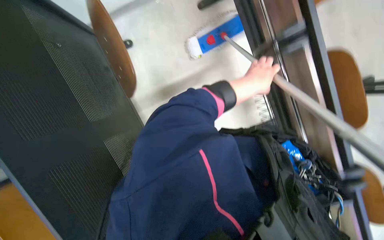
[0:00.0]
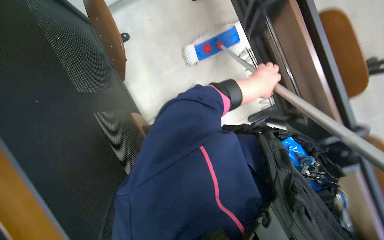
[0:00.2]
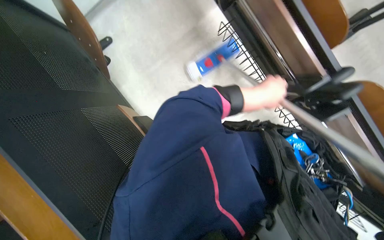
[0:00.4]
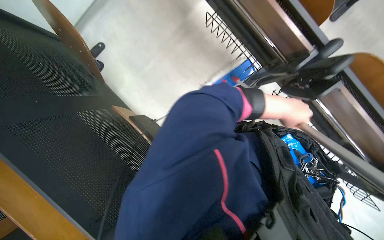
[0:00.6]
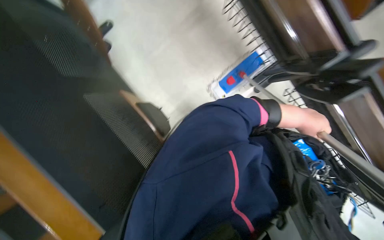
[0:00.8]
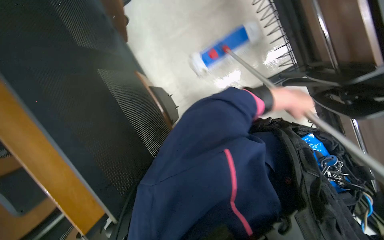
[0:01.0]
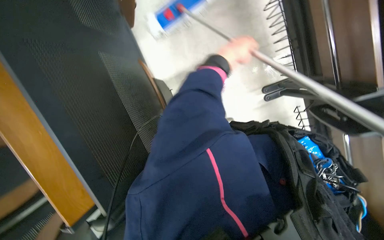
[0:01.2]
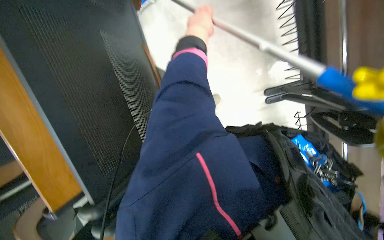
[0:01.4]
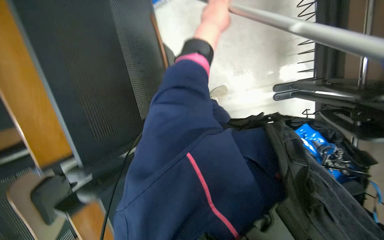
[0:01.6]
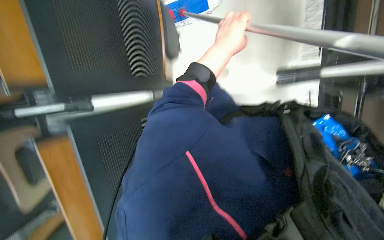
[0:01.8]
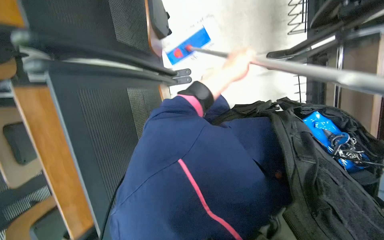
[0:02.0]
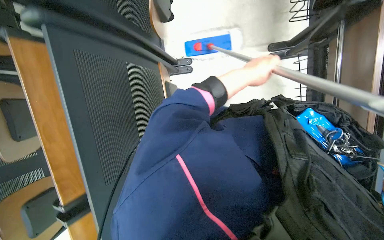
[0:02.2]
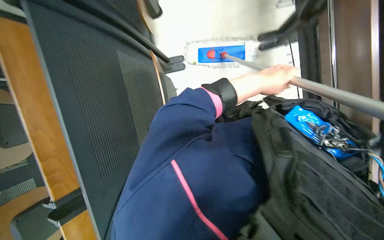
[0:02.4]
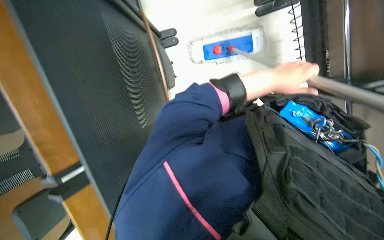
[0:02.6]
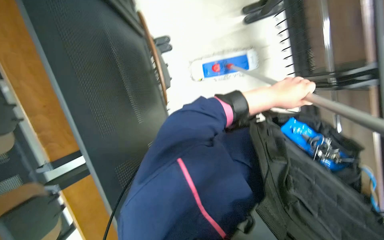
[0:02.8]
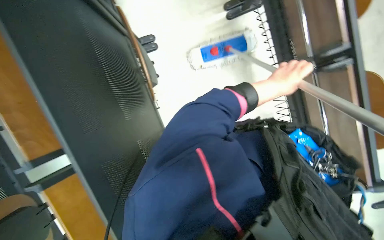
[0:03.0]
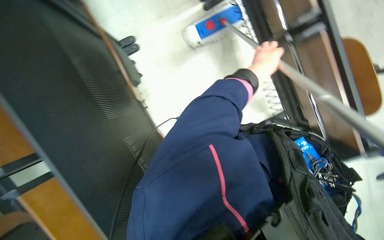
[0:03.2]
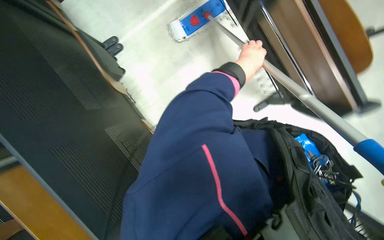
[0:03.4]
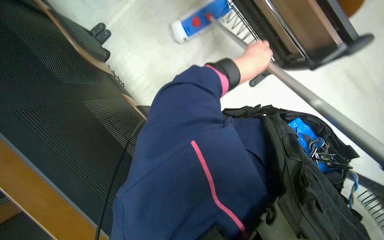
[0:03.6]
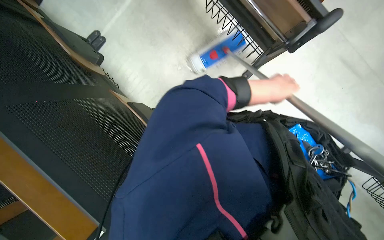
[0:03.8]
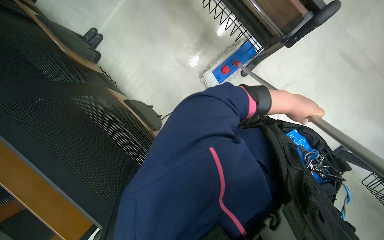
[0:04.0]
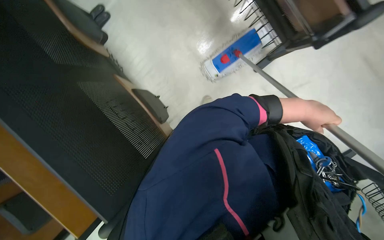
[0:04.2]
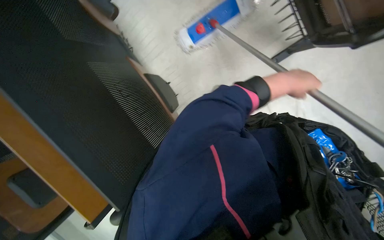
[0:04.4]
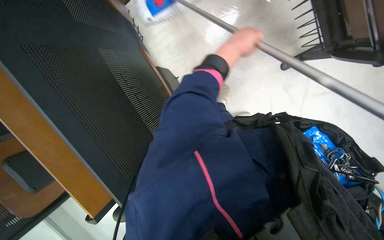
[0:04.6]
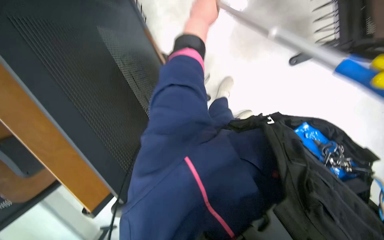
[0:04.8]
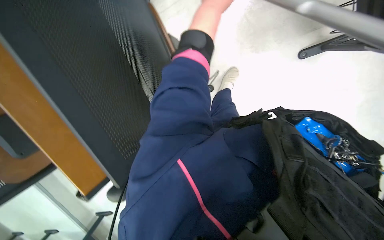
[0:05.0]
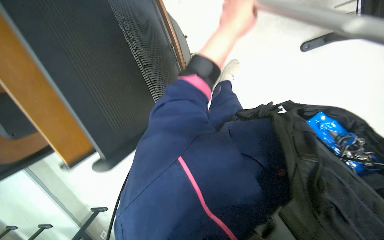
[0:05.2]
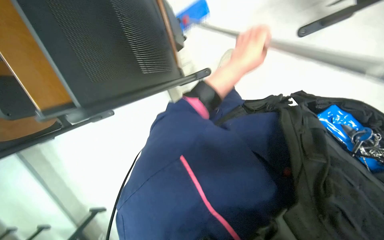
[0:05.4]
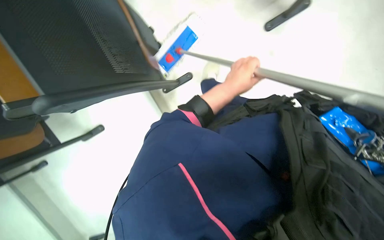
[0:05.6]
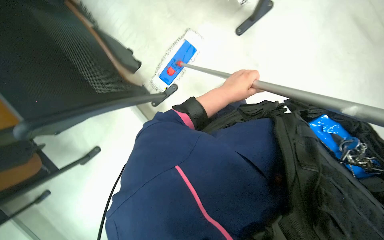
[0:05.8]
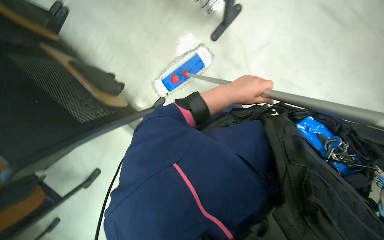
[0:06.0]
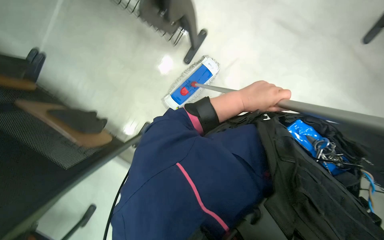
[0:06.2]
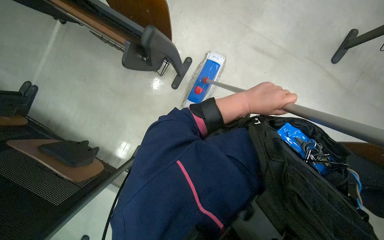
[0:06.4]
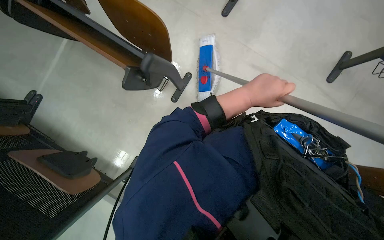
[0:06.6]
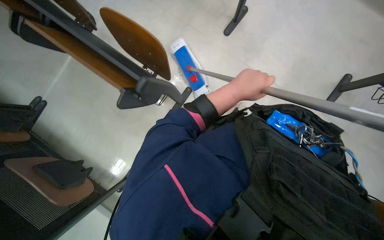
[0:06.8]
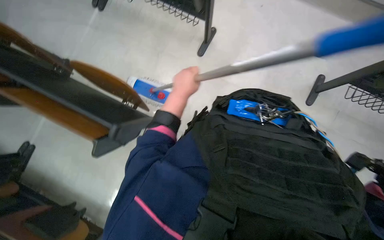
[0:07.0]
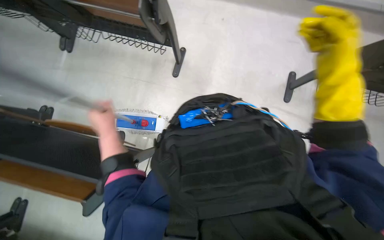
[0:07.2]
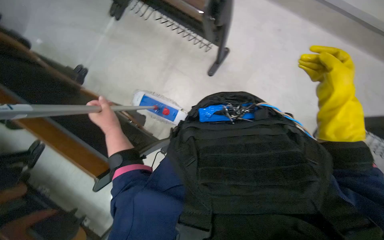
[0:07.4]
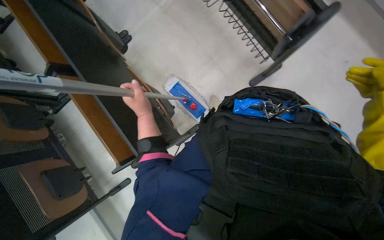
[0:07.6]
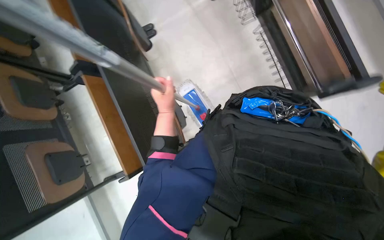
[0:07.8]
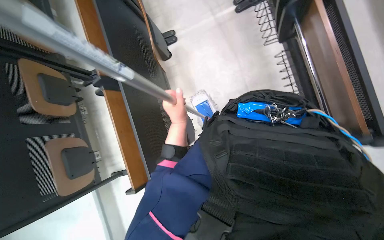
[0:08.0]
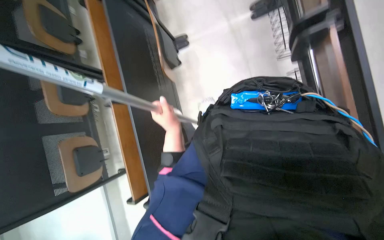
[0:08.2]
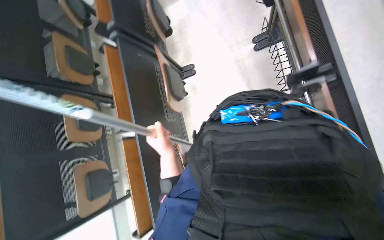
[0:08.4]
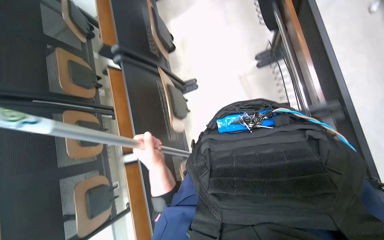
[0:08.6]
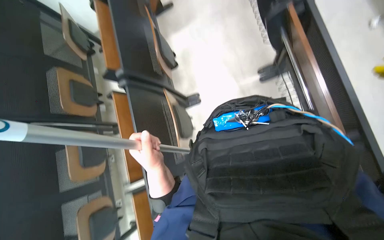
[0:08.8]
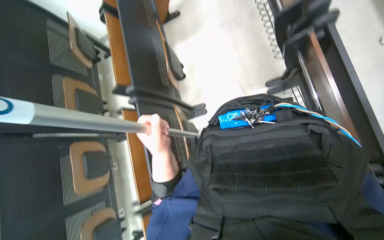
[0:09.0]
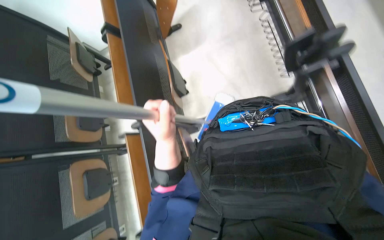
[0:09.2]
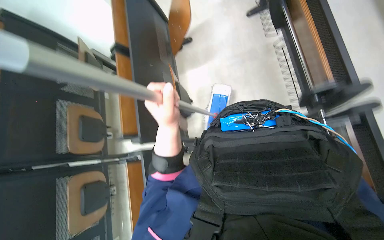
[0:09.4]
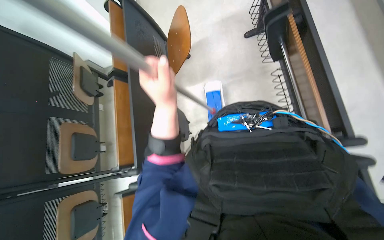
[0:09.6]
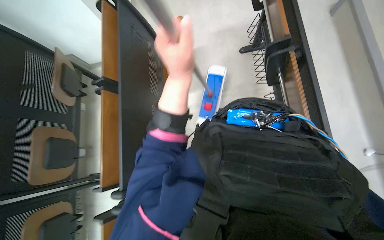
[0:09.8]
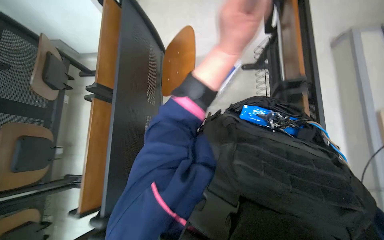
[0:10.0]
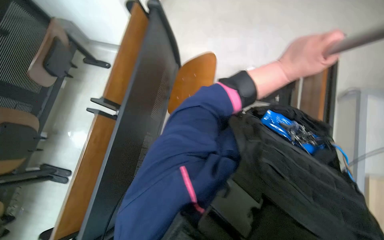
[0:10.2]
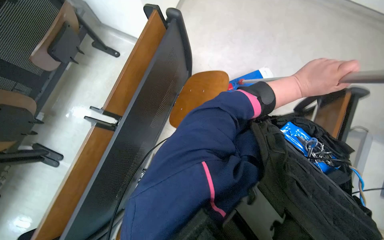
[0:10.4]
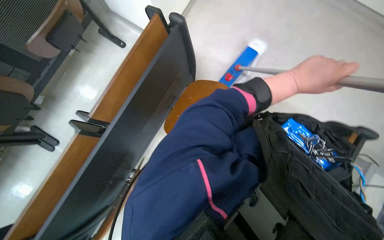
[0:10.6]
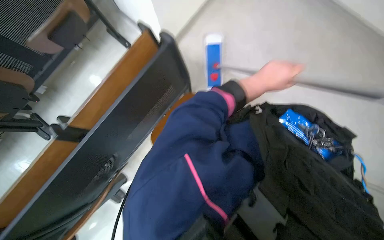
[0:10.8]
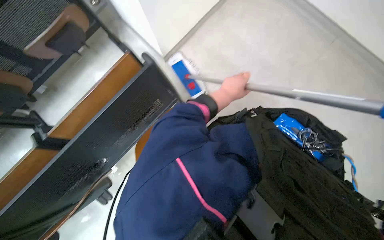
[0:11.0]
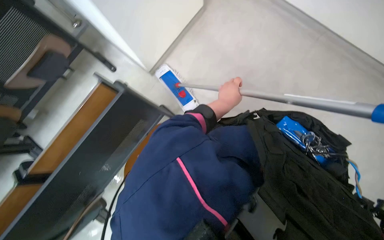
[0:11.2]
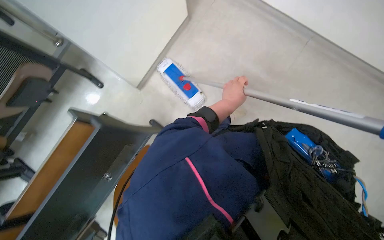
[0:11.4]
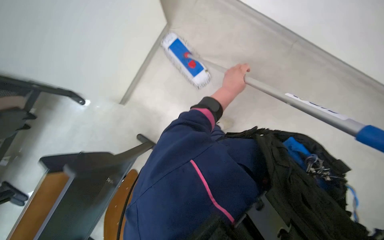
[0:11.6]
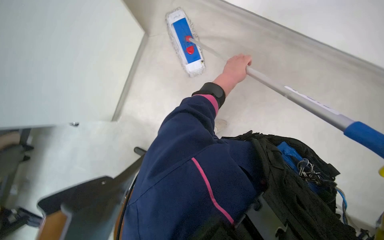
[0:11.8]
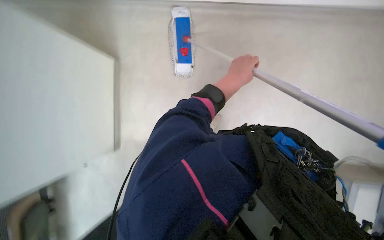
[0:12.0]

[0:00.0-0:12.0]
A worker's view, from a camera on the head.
Job: mopping floor.
The whole recording: Scrubbing floor with mop. The worker scrubs the floor using the mop with a brush head.
0:00.0 to 0:01.6: The scene rotates clockwise by roughly 30 degrees.
0:03.0 to 0:04.4: The left hand travels to the left and back again, approximately 5 cm each way.
0:04.4 to 0:06.0: The left hand moves to the left, some 20 cm, and travels up the picture and back again, roughly 20 cm each way.
0:06.0 to 0:07.6: The left hand is displaced to the left and farther from the camera by some 25 cm.
0:07.6 to 0:09.0: The head travels about 60 cm. The head rotates roughly 25 degrees to the left.
0:09.0 to 0:10.4: The wearer moves some 80 cm. Everything in view rotates about 25 degrees clockwise.
0:10.4 to 0:12.0: The camera is carried roughly 60 cm.

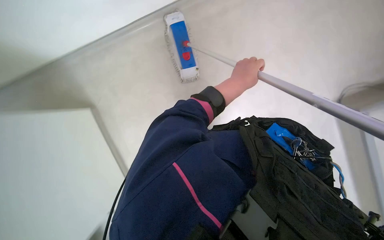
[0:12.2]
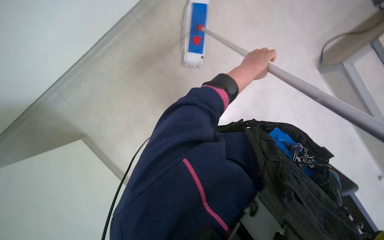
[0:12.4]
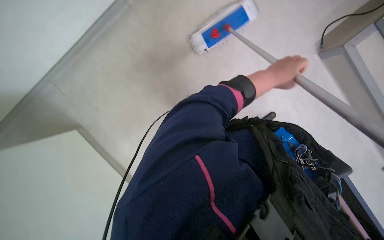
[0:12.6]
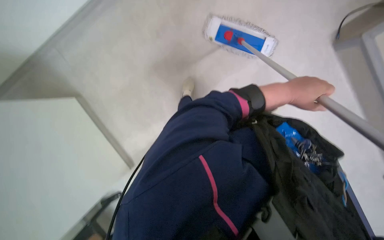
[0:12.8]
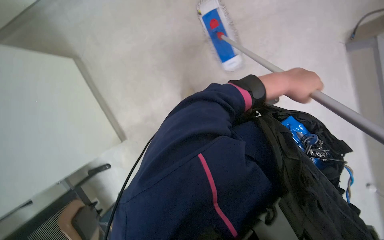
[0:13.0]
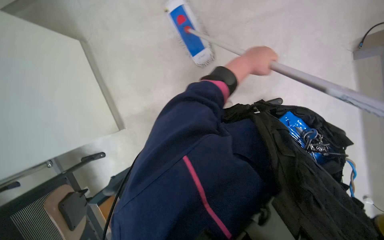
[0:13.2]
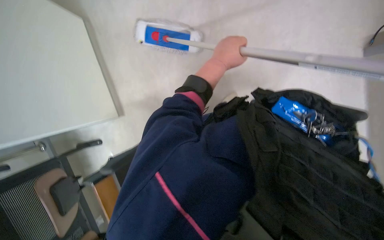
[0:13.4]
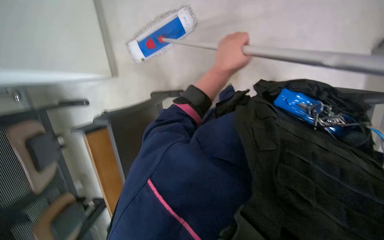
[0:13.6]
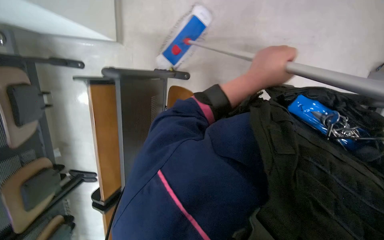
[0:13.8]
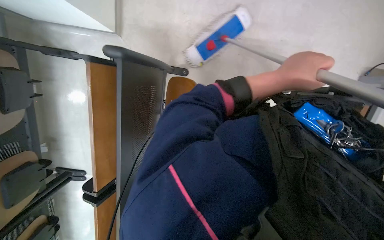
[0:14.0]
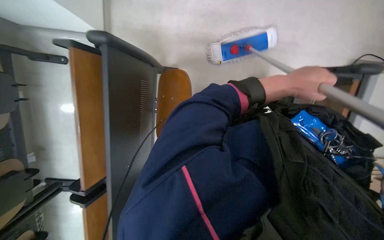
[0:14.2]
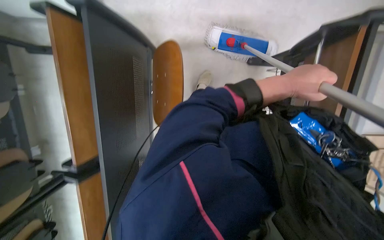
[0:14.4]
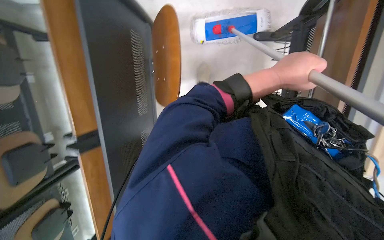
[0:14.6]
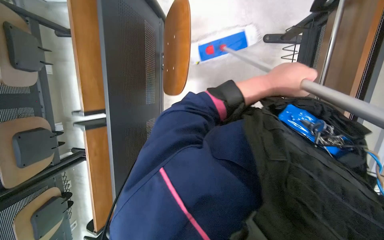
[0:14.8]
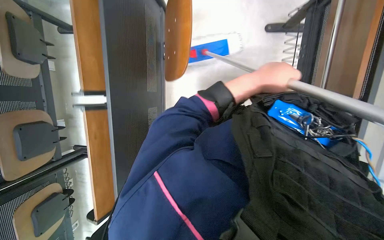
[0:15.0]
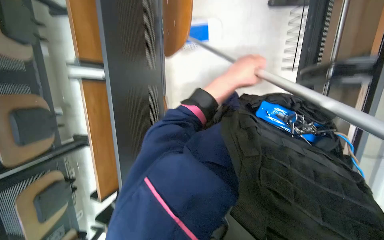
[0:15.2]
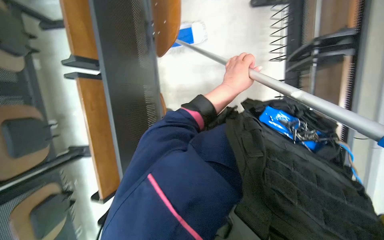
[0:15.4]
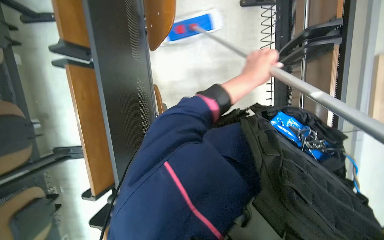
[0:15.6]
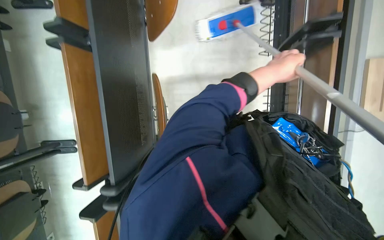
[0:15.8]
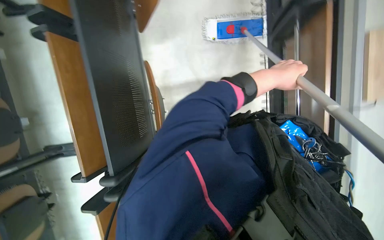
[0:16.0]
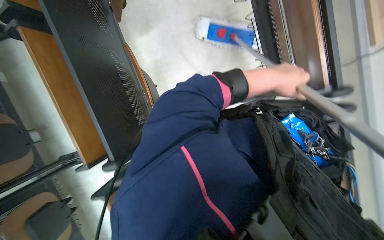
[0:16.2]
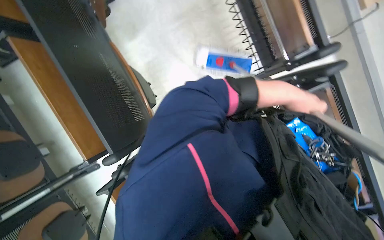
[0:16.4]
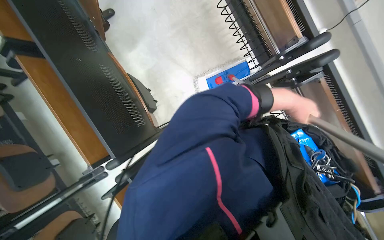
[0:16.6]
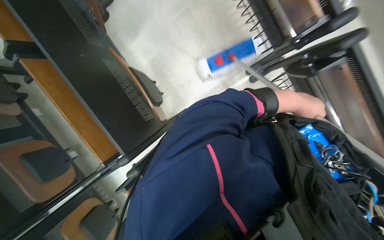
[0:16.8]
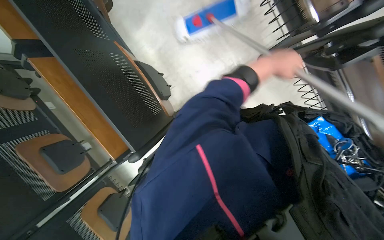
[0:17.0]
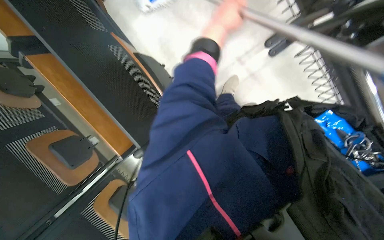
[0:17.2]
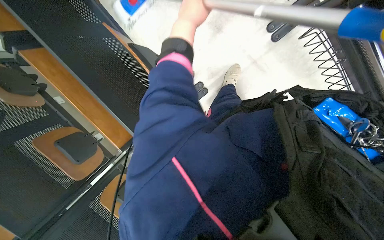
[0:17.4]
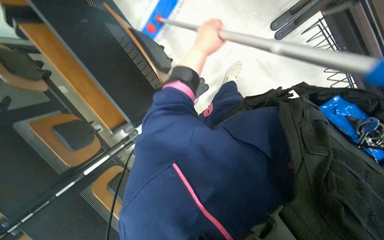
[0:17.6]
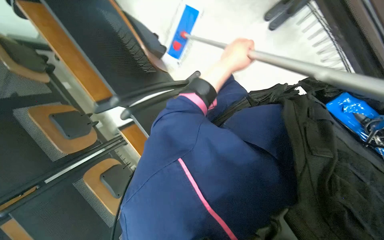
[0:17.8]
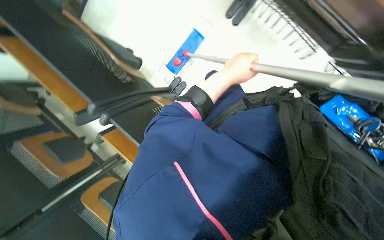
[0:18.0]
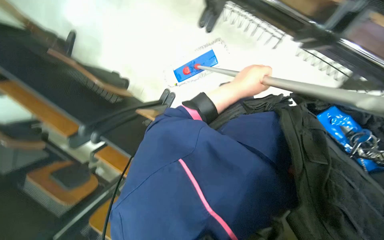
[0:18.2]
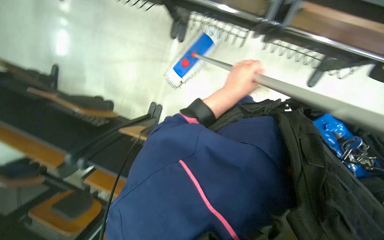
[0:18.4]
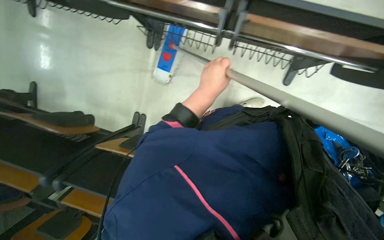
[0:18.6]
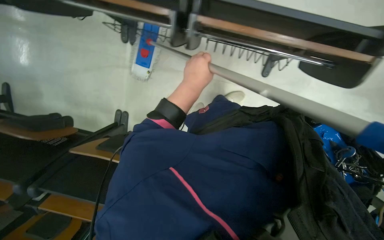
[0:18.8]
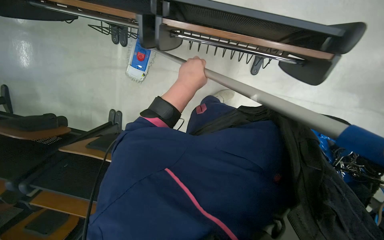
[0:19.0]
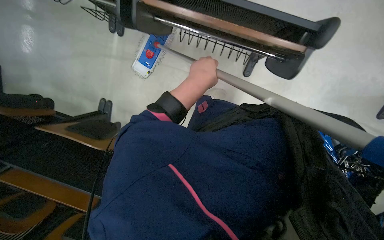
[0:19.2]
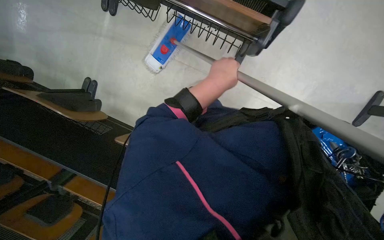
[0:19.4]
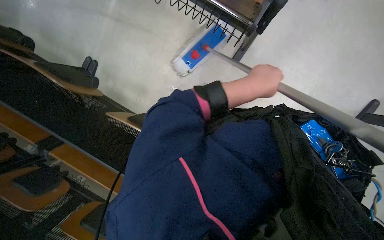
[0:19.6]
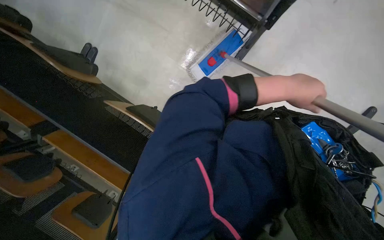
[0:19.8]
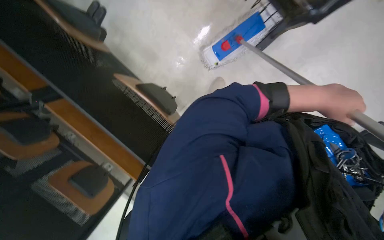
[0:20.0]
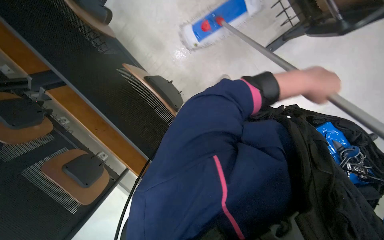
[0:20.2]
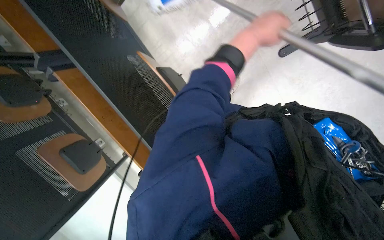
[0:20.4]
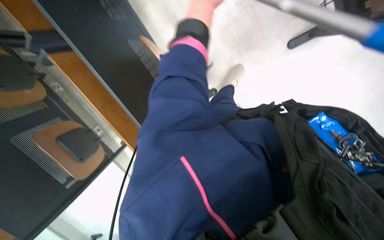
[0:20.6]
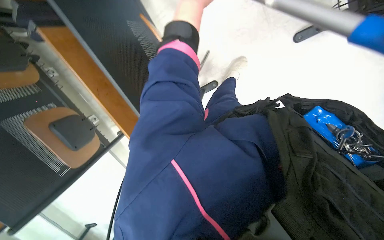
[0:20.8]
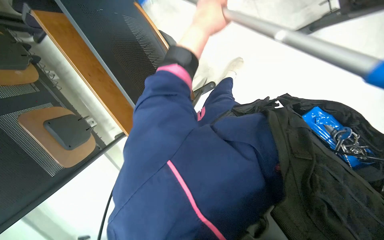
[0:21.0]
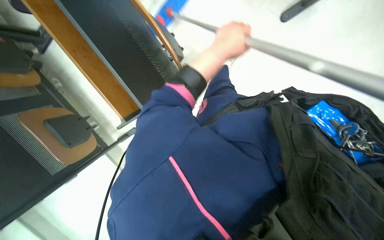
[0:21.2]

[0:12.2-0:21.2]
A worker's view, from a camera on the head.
Job: mopping floor.
The whole recording: Scrubbing floor with mop. The worker scrubs the floor using the mop with a brush head.
0:12.2 to 0:13.8: The left hand moves some 10 cm to the right and comes back.
0:13.8 to 0:15.2: The left hand reaches about 10 cm to the right, then returns.
0:15.2 to 0:16.6: The left hand is displaced to the right by approximately 20 cm.
0:16.6 to 0:18.2: The view tips downward by approximately 15 degrees. The left hand moves to the left, about 10 cm.
0:18.2 to 0:19.8: The left hand goes about 35 cm to the right.
0:19.8 to 0:21.2: The wearer looks about 15 degrees further downward. The left hand heads to the left, covering approximately 30 cm.
